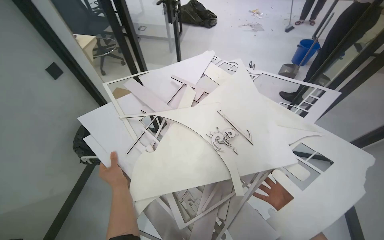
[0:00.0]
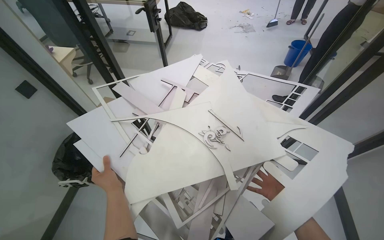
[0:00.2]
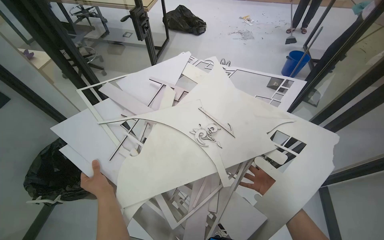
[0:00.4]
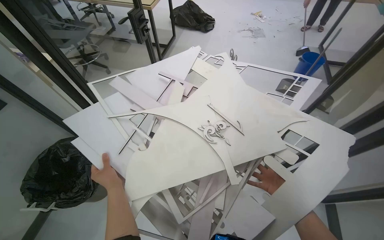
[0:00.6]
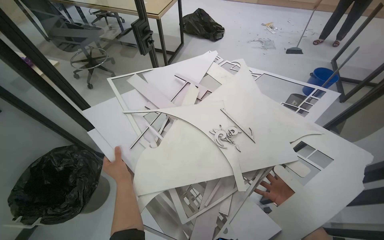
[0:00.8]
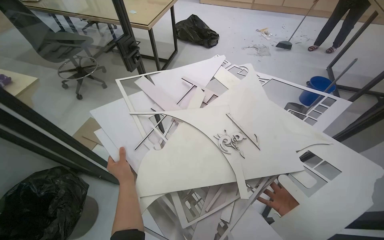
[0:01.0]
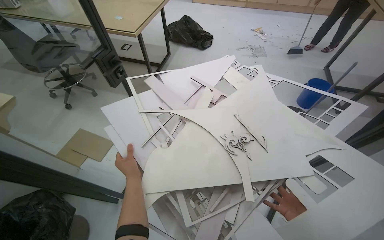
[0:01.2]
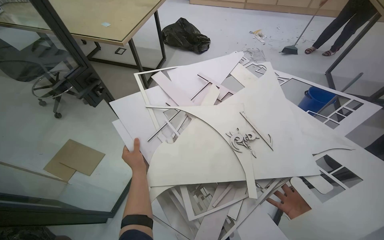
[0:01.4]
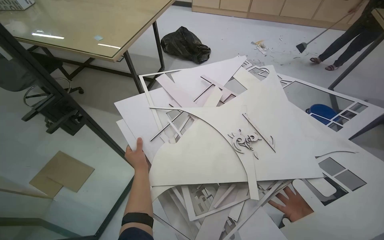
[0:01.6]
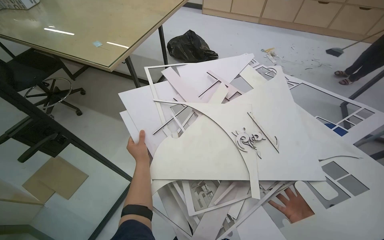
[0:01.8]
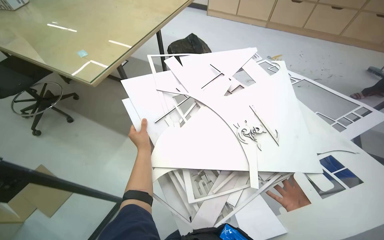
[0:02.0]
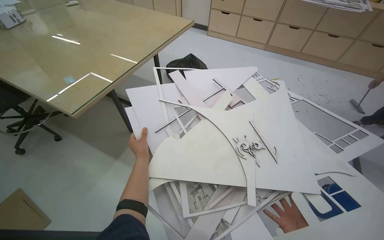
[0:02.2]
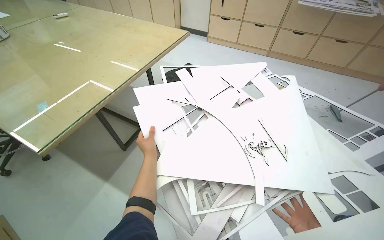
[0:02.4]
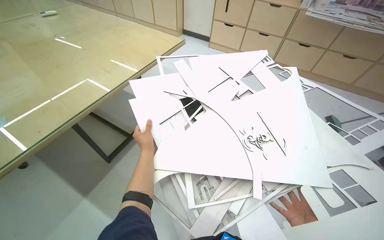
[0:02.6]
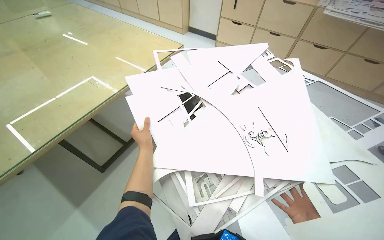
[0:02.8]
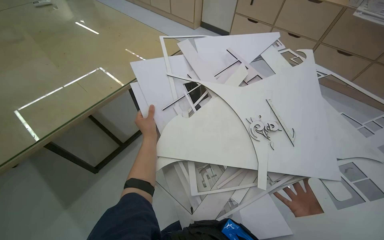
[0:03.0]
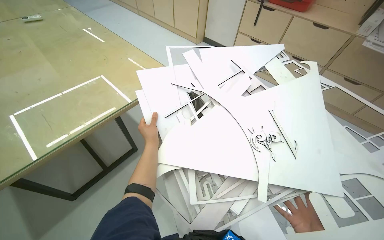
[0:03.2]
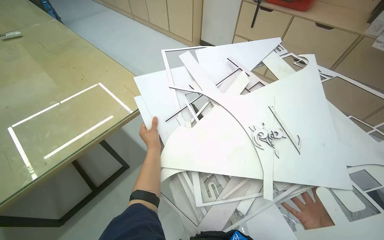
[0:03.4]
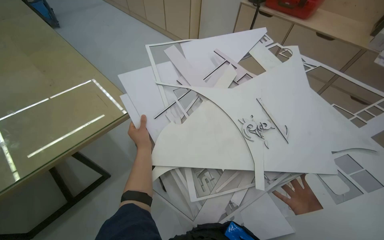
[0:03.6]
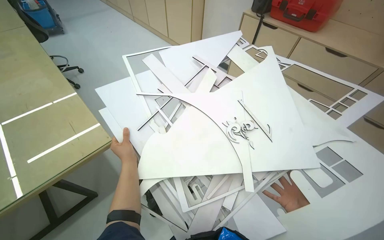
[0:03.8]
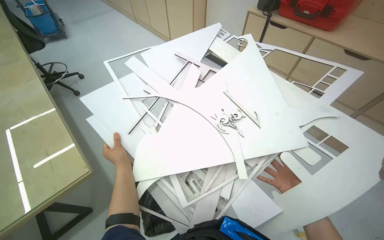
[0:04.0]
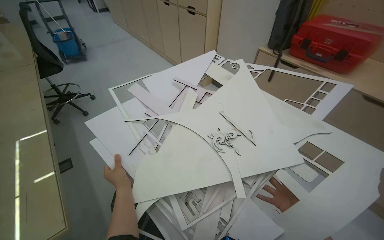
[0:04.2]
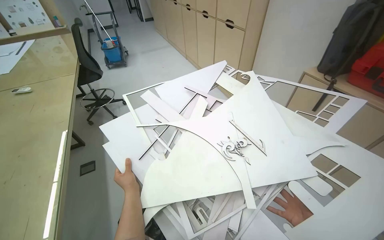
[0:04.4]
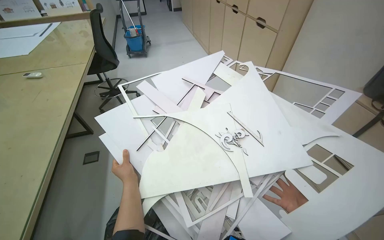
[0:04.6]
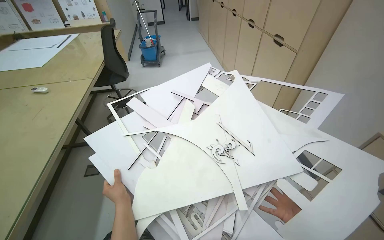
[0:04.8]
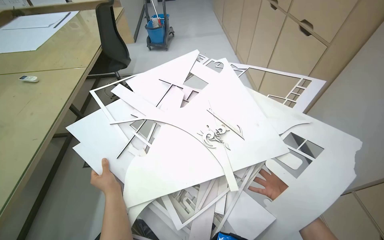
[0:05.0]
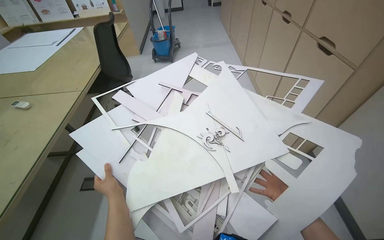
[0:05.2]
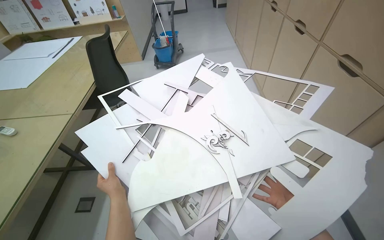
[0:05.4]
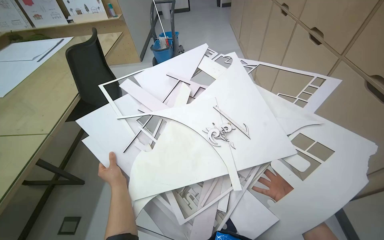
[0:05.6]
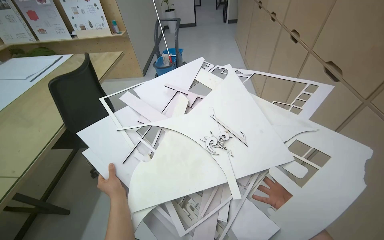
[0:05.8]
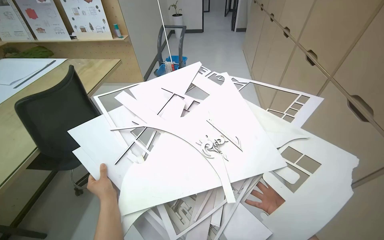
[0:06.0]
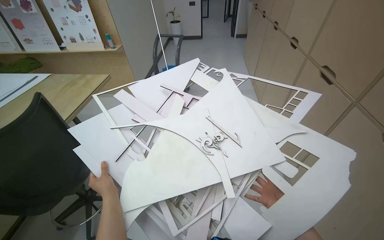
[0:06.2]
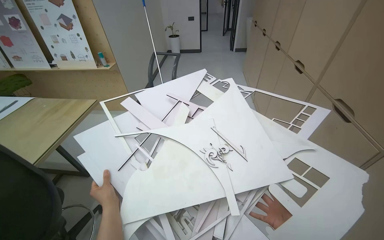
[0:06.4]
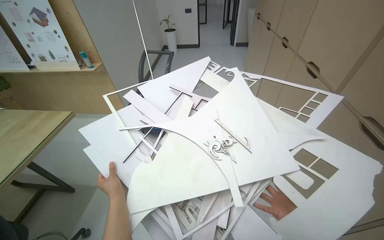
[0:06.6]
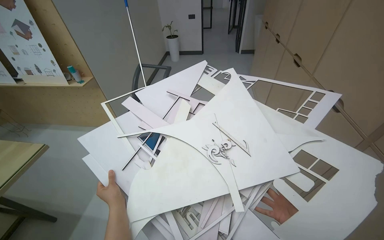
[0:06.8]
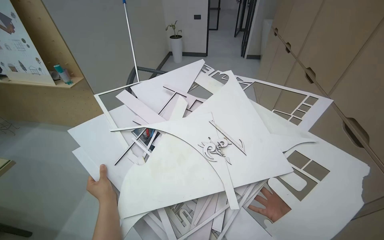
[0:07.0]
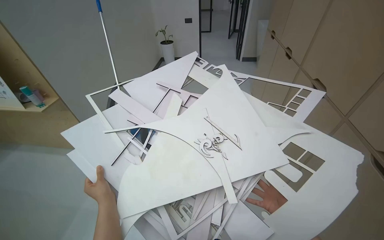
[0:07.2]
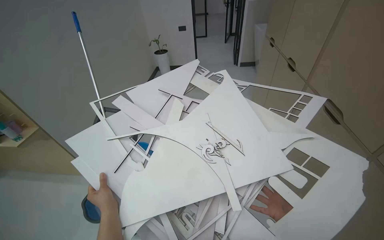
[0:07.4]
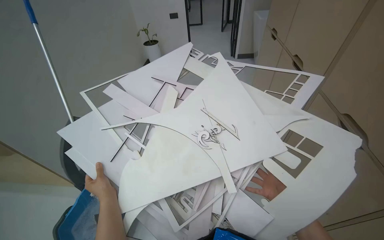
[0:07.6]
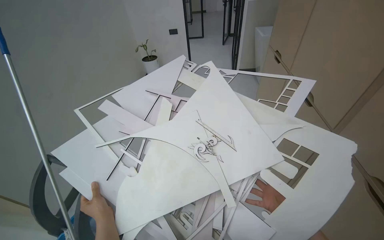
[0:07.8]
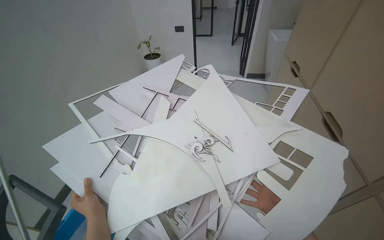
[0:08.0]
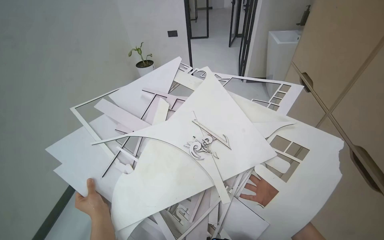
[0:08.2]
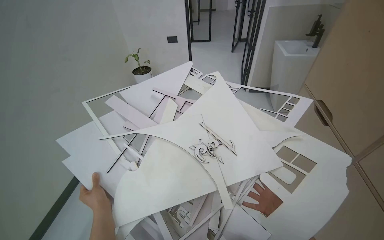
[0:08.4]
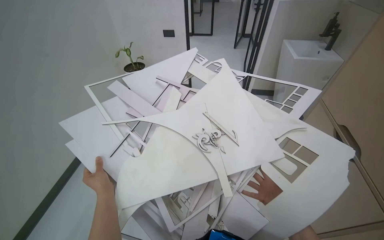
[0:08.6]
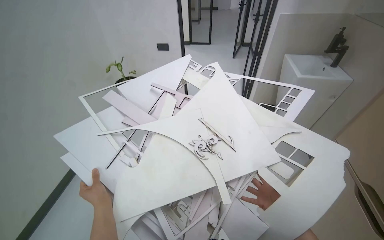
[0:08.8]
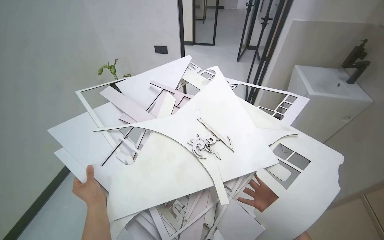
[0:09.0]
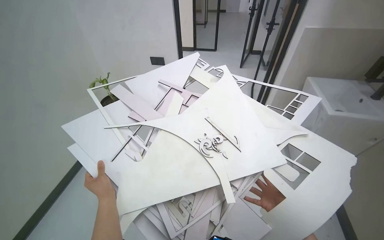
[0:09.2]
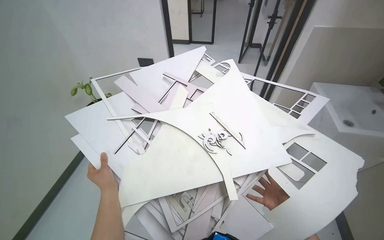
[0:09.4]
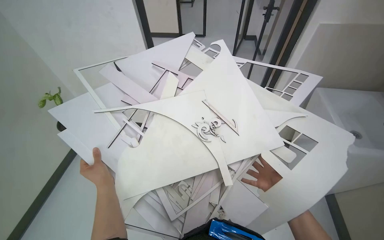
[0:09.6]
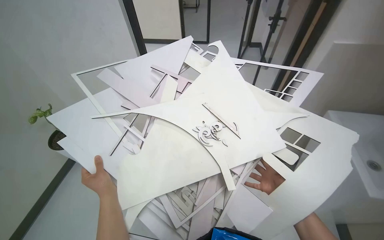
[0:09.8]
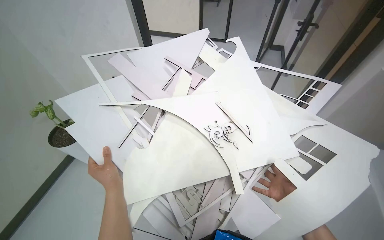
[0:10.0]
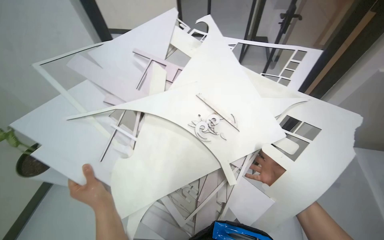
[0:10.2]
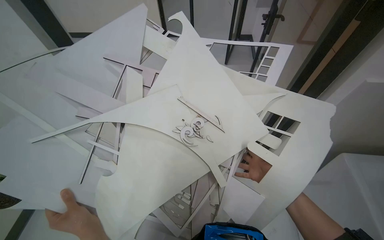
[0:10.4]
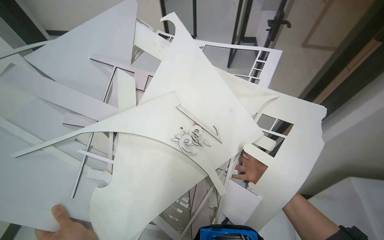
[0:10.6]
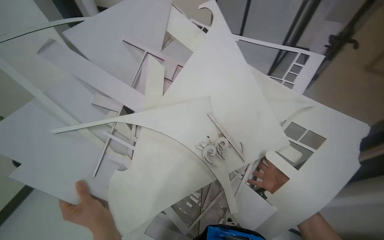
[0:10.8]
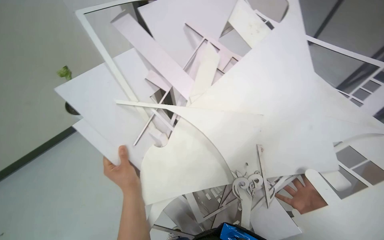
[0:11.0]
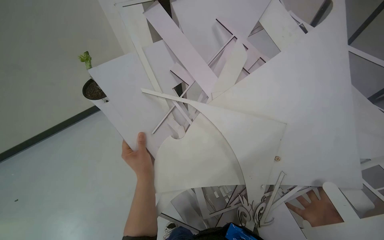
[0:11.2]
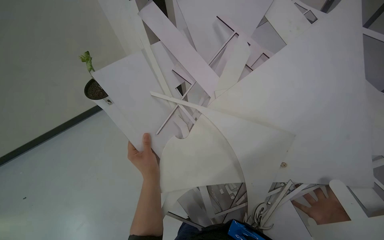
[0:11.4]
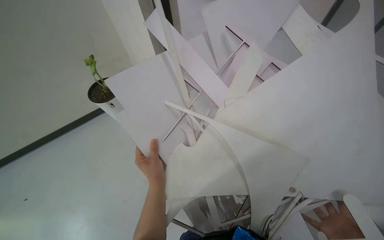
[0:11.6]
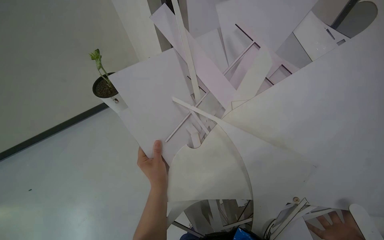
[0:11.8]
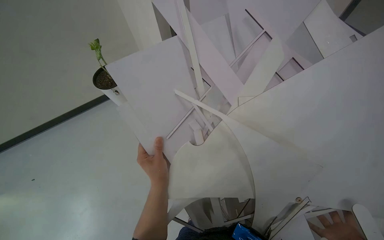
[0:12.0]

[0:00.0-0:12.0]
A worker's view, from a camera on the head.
Job: organizing items.
The whole recording: Sorting paper cutouts on desk. The worker sorts and arranges various paper cutouts on a desk, then gathers them into a stack.
0:00.0 to 0:01.6: The hands stay close to where they were, moving slightly.
0:06.0 to 0:09.0: The hands work in one place, with small movements.
0:09.0 to 0:10.4: The left hand heads nearer to the camera, covering approximately 10 cm.
0:10.4 to 0:12.0: The head rotates roughly 35 degrees to the left.

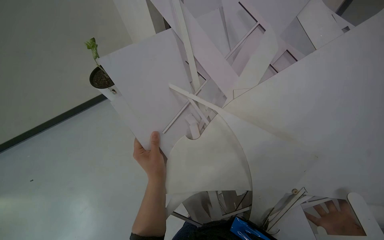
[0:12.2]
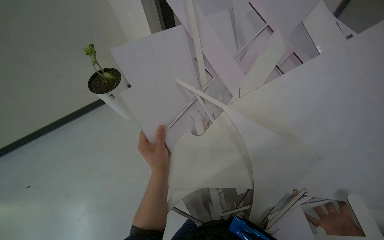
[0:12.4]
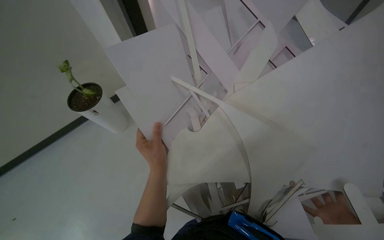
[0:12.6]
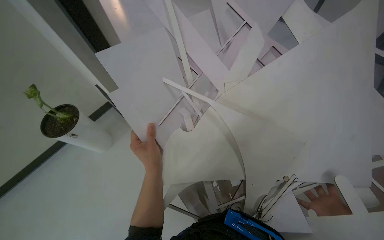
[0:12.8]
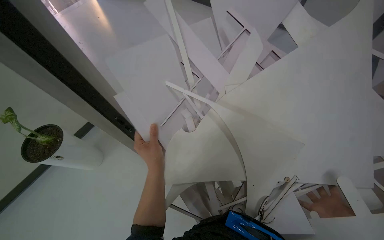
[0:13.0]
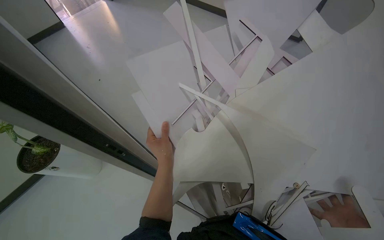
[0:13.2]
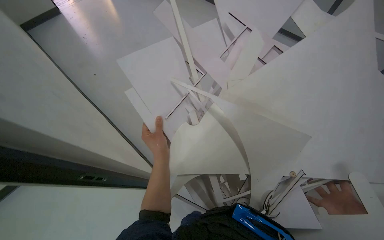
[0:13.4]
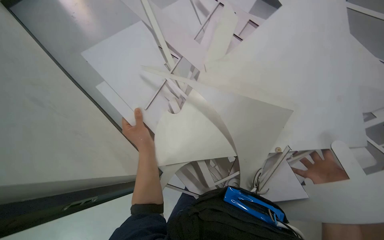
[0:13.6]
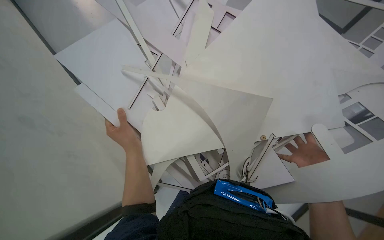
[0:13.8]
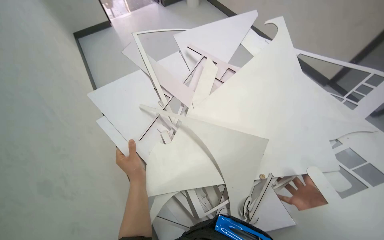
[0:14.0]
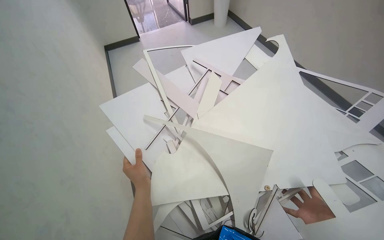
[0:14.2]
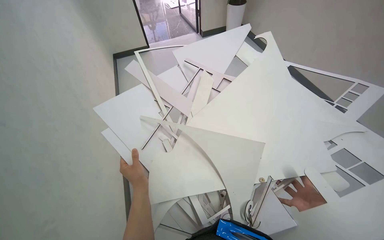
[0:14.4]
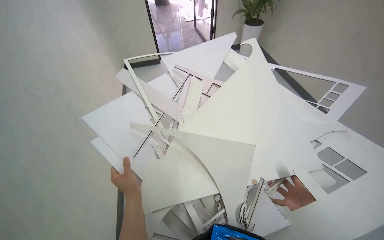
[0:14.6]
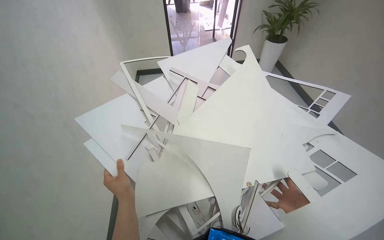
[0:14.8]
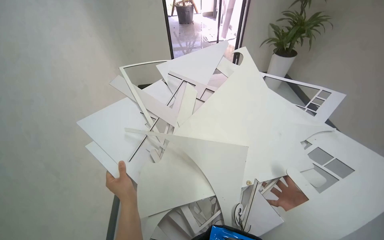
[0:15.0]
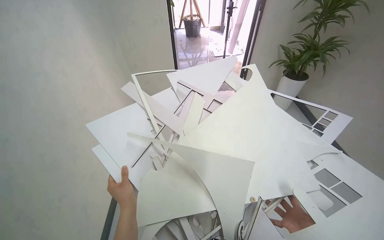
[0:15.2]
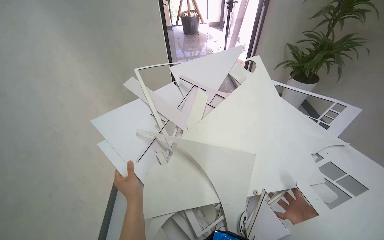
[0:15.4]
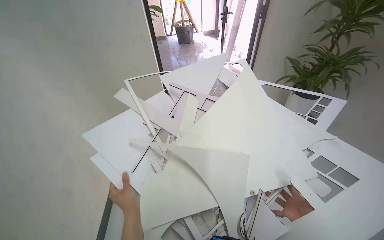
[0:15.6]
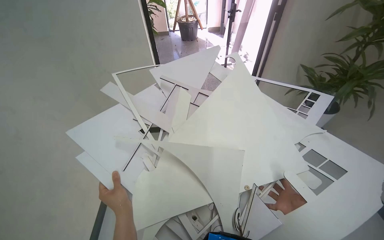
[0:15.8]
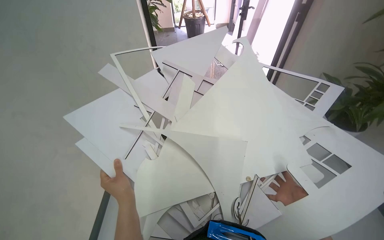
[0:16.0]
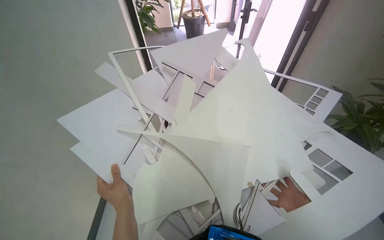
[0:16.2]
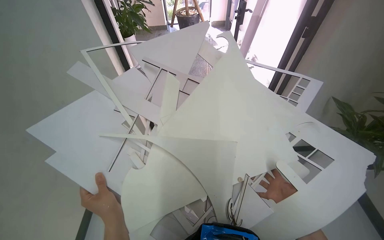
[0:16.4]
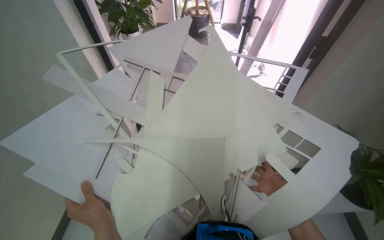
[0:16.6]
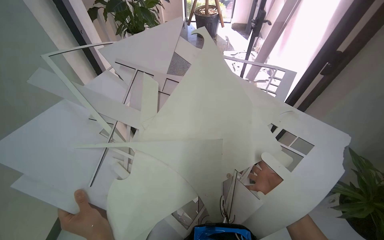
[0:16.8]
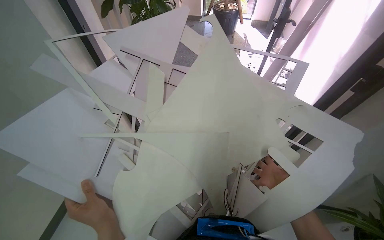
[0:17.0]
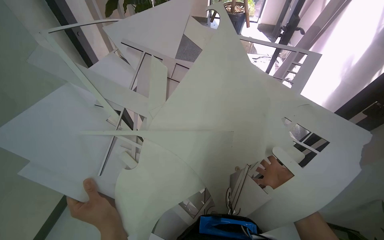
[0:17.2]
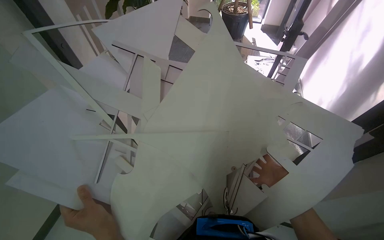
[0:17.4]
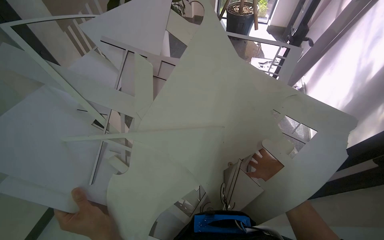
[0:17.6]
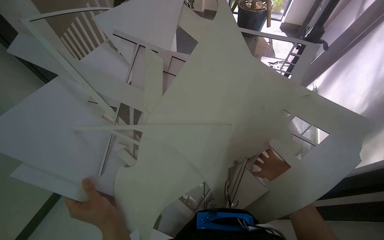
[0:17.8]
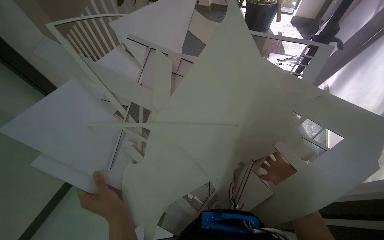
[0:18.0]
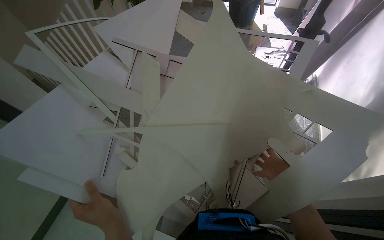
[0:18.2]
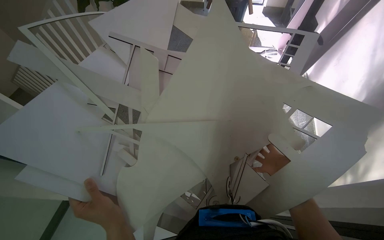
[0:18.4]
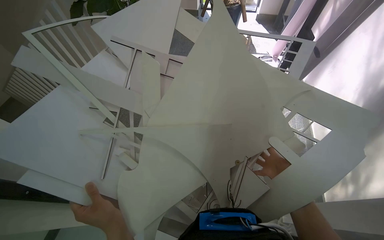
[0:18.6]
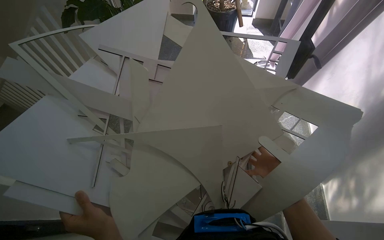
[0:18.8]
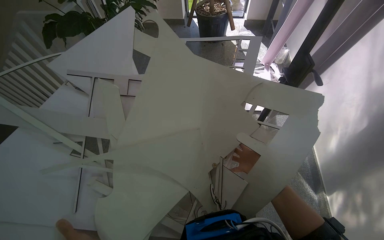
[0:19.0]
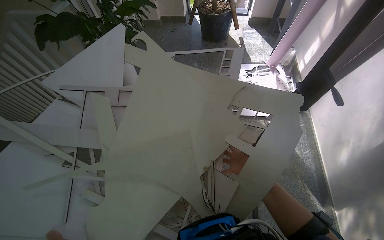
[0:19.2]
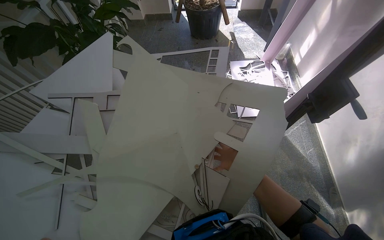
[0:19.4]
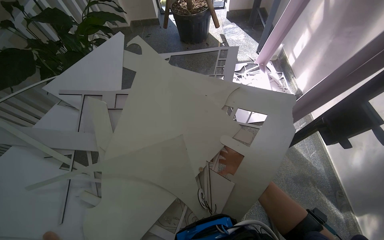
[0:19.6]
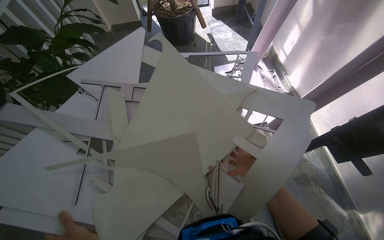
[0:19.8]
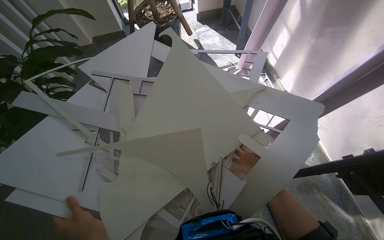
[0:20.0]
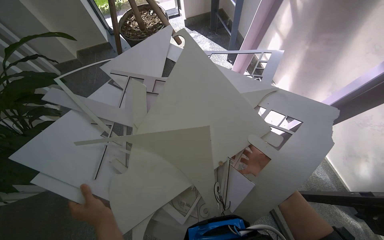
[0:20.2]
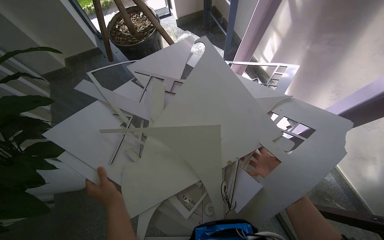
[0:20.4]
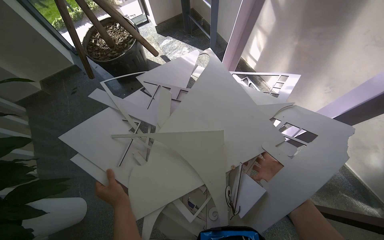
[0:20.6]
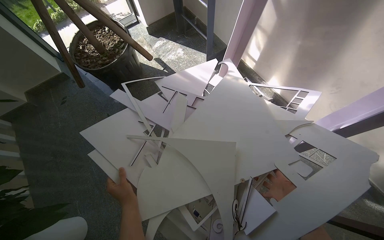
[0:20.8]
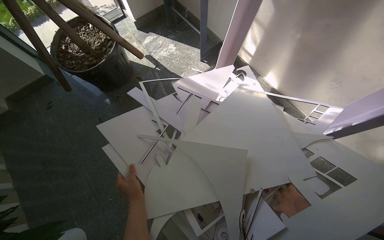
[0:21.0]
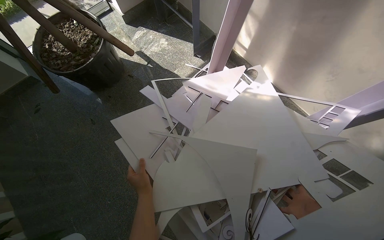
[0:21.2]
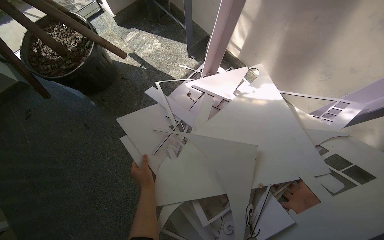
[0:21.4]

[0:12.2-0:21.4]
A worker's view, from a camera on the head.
Job: organizing items.
The whole recording: Sorting paper cutouts on desk. The worker sorts and arranges various paper cutouts on a desk, then gathers them into a stack.
0:13.8 to 0:15.2: The camera pitches upward, by some 30 degrees.
0:15.2 to 0:16.8: The wearer's head swings some 20 degrees to the right.
0:16.8 to 0:18.4: The hands stay close to where they were, moving slightly.
0:19.8 to 0:21.4: The wearer looks some 30 degrees further to the left. The view tips upward by approximately 15 degrees. The right hand moves nearer to the camera, roughly 10 cm.
